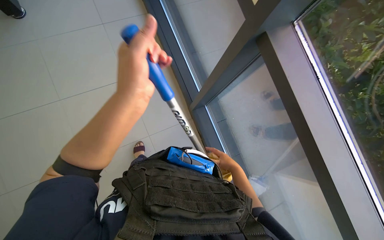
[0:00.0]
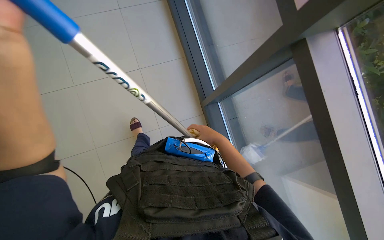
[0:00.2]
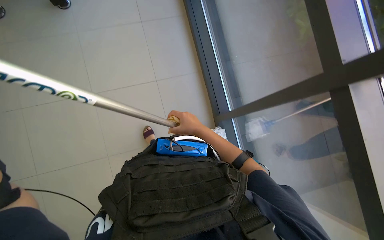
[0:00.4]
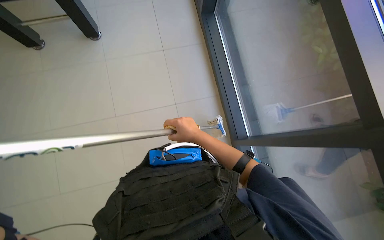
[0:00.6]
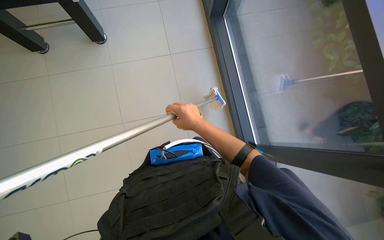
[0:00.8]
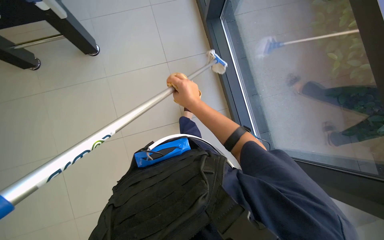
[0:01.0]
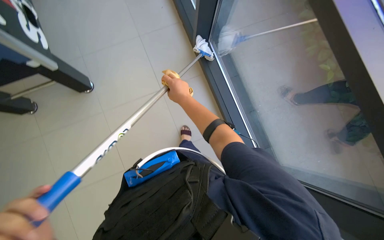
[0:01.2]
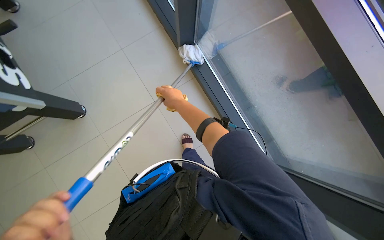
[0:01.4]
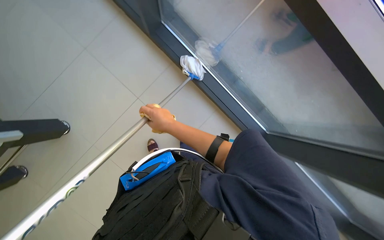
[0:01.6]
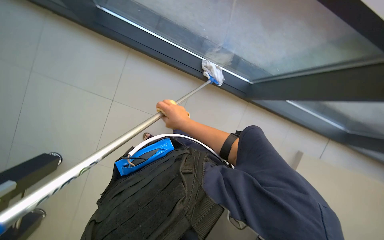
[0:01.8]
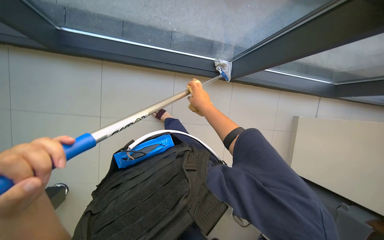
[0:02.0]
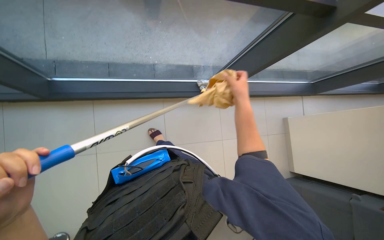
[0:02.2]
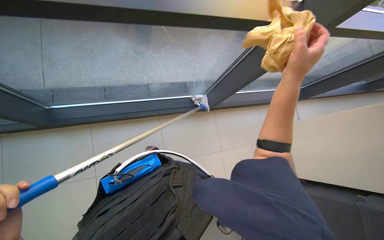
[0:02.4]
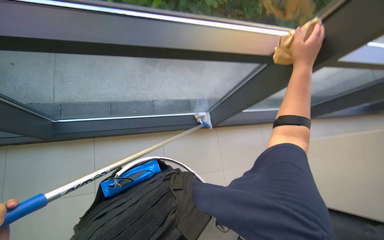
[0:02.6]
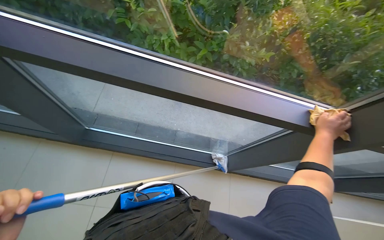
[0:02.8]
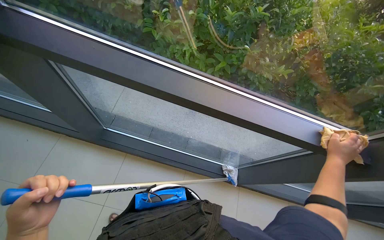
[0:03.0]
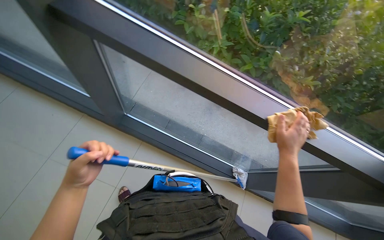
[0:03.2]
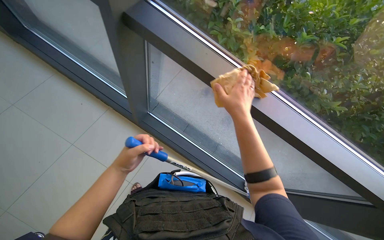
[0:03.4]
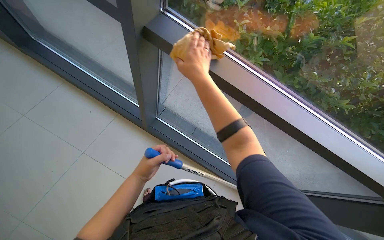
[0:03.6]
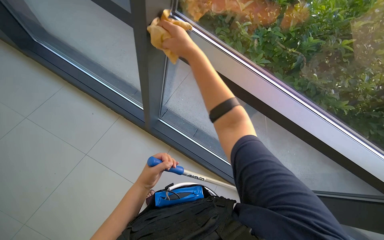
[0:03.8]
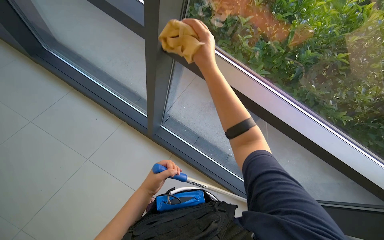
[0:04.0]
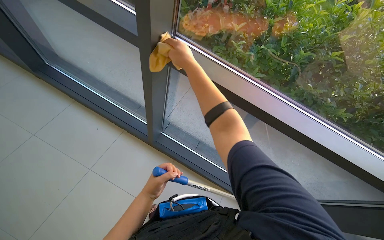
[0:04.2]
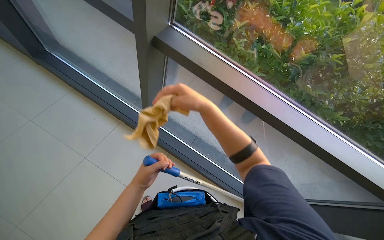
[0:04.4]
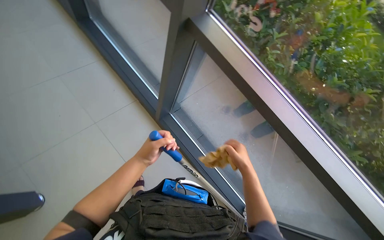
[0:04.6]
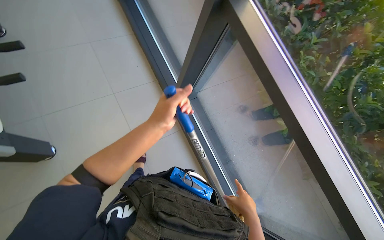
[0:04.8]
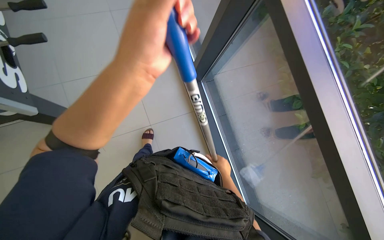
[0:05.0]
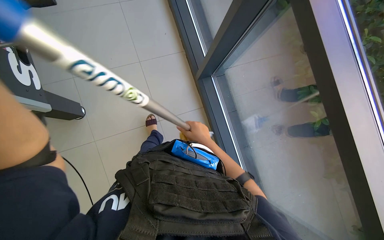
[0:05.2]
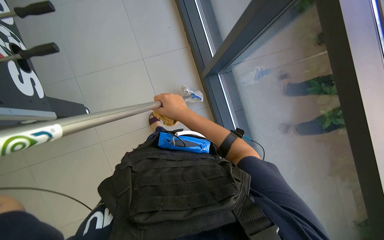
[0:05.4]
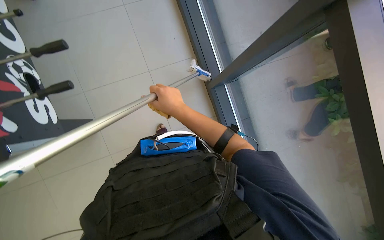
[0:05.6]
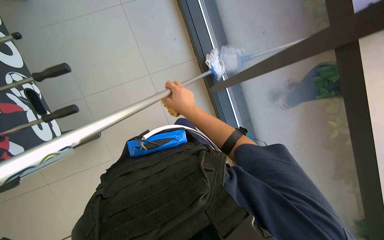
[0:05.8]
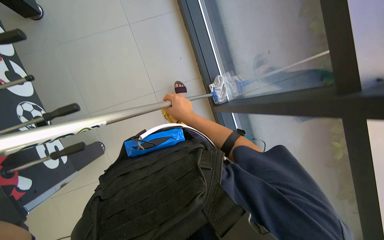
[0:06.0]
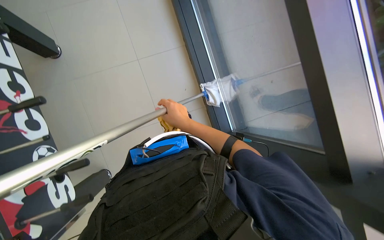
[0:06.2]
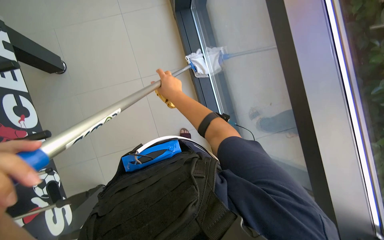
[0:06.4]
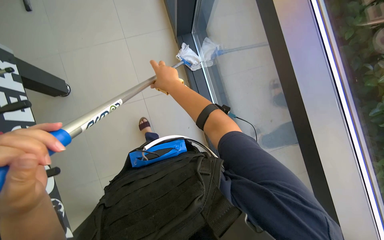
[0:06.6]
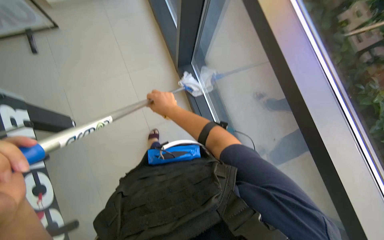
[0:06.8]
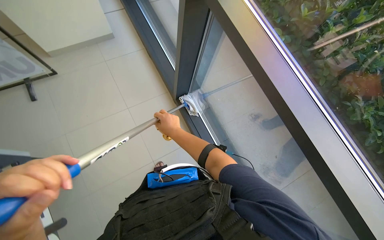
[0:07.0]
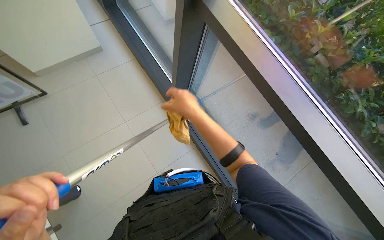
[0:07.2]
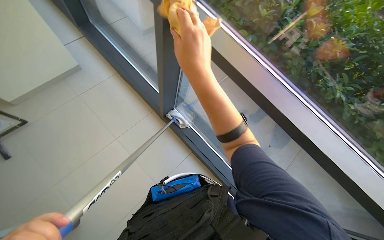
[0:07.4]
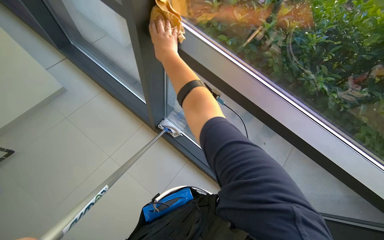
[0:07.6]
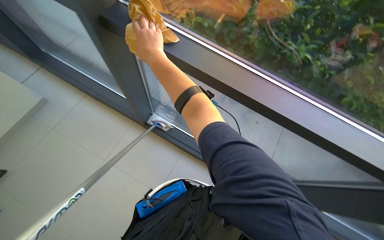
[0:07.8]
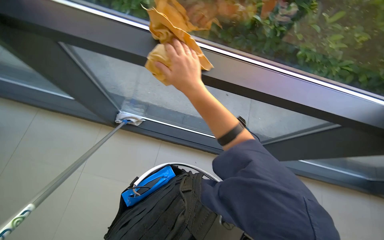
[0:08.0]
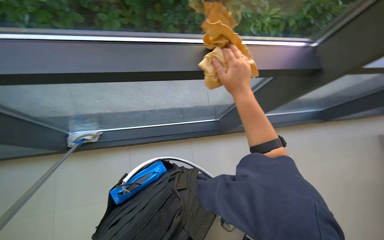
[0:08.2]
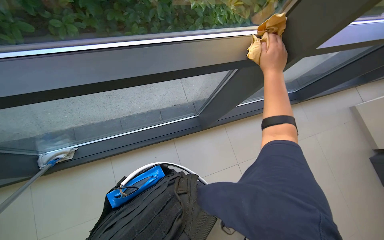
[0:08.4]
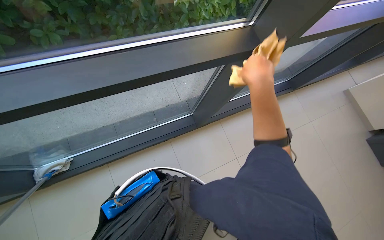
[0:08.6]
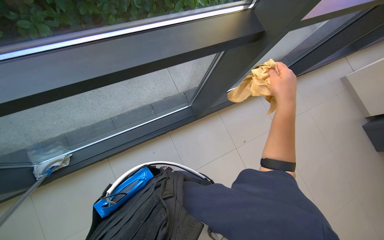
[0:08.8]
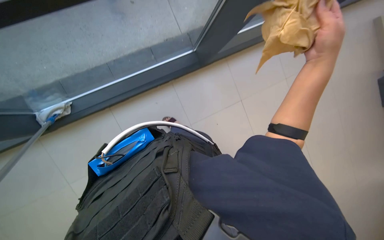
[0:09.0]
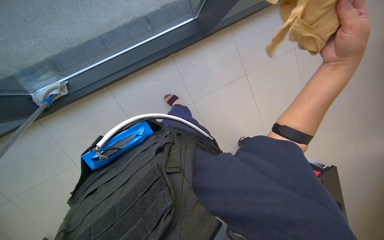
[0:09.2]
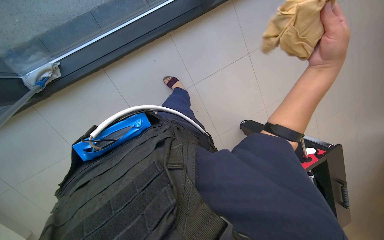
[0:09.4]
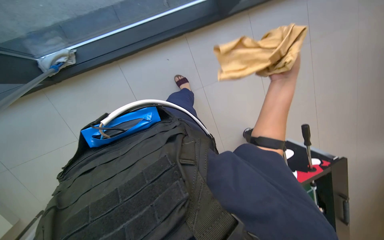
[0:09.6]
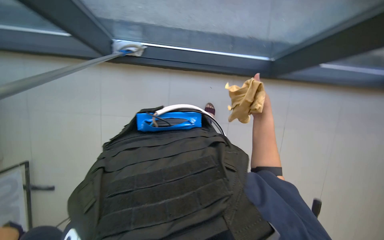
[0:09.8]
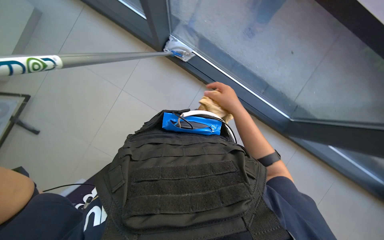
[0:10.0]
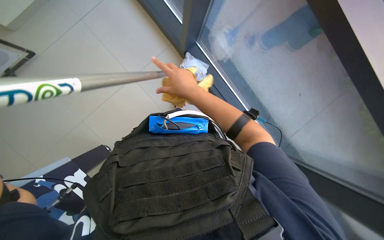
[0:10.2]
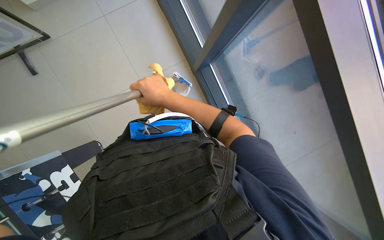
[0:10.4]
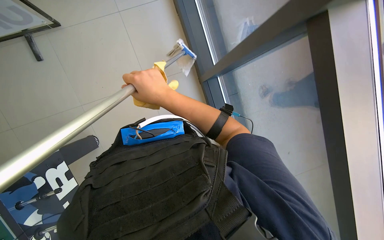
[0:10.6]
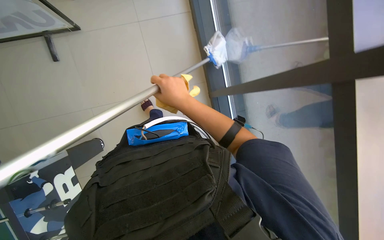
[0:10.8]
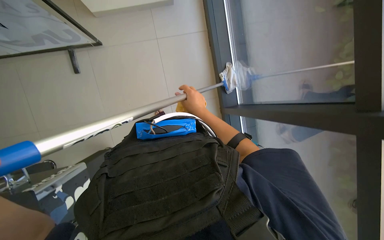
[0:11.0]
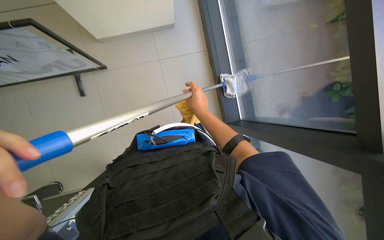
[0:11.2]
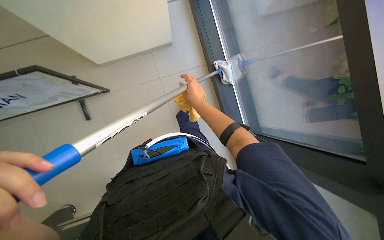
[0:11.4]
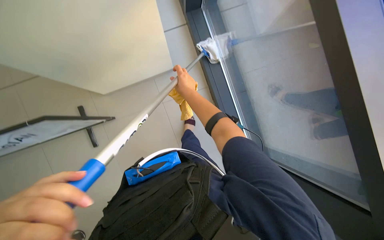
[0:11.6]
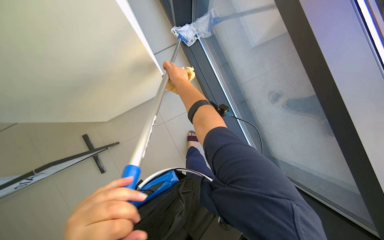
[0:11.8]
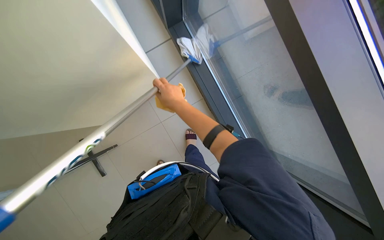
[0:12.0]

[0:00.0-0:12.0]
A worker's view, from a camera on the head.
Job: cleaning windows.
The whole recording: Cleaning large windows. The worker cleans large glass windows and their frames using a long-handled tool and a cloth.
0:00.0 to 0:01.6: The right hand travels to the left and up the picture by roughly 25 cm.
0:01.6 to 0:03.0: The head turns to the left by roughly 25 degrees. The camera pitches upward, by about 35 degrees.
0:03.0 to 0:04.4: The right hand is displaced to the left and up the picture by roughly 80 cm.
0:04.4 to 0:06.0: The wearer looks roughly 40 degrees further to the left.
0:06.0 to 0:07.6: The wearer looks some 35 degrees further to the right. The wearer looks about 20 degrees further upward.
0:07.6 to 0:09.0: The wearer looks some 30 degrees further downward. Everything in view rotates roughly 25 degrees counterclockwise.
0:09.0 to 0:10.4: The right hand is displaced to the left by approximately 50 cm.
0:10.4 to 0:12.0: The camera pitches upward, by some 25 degrees.

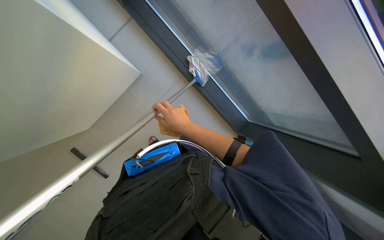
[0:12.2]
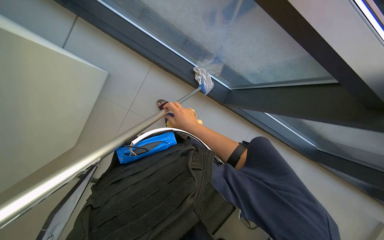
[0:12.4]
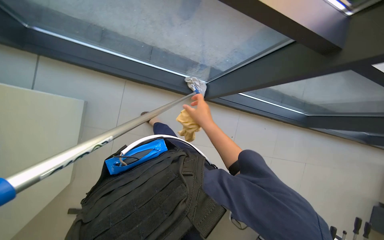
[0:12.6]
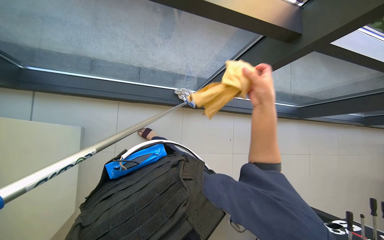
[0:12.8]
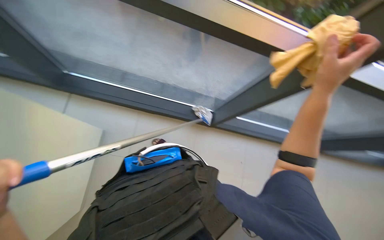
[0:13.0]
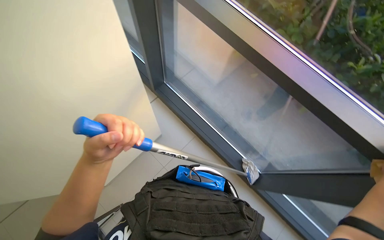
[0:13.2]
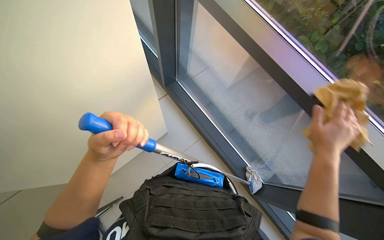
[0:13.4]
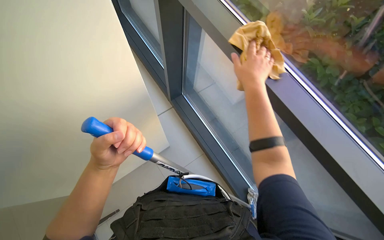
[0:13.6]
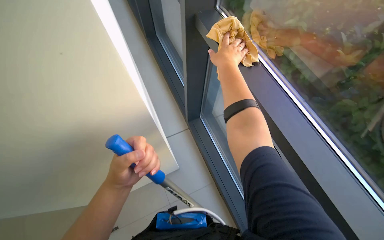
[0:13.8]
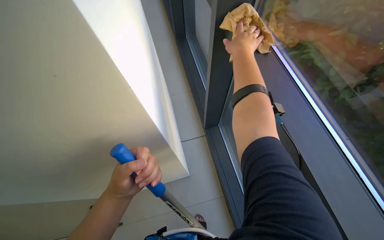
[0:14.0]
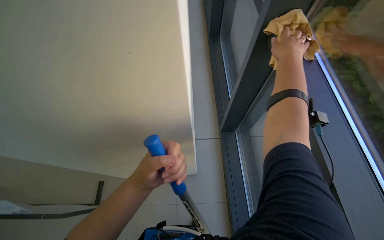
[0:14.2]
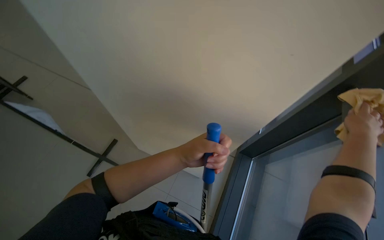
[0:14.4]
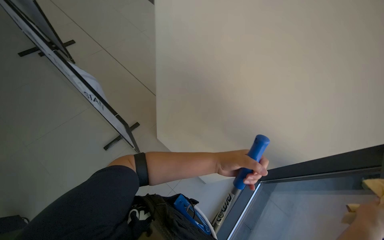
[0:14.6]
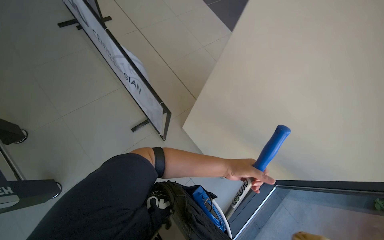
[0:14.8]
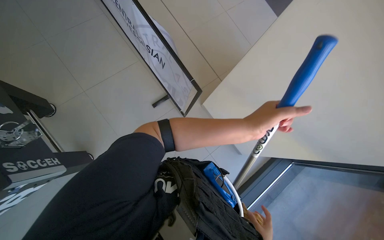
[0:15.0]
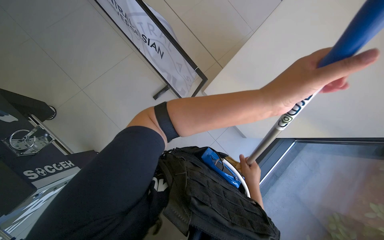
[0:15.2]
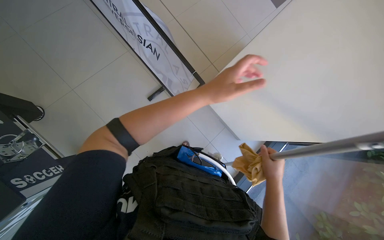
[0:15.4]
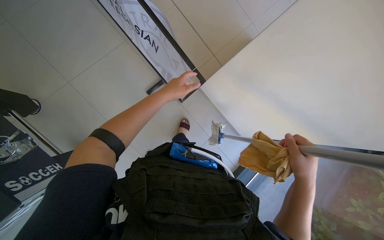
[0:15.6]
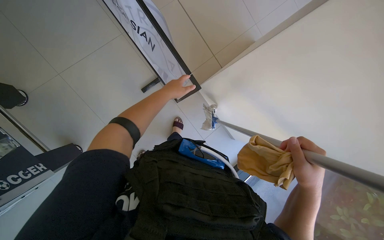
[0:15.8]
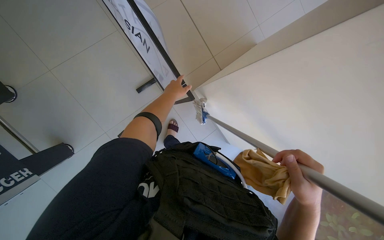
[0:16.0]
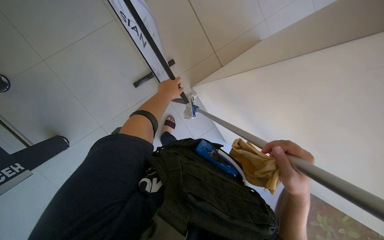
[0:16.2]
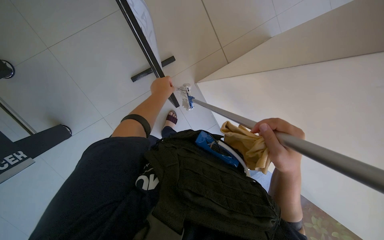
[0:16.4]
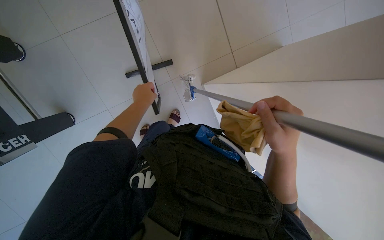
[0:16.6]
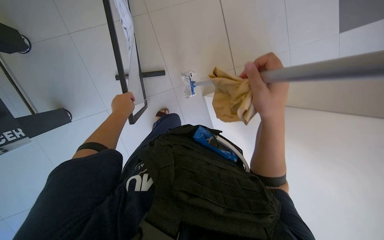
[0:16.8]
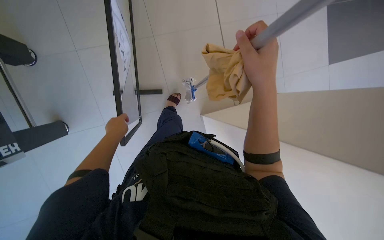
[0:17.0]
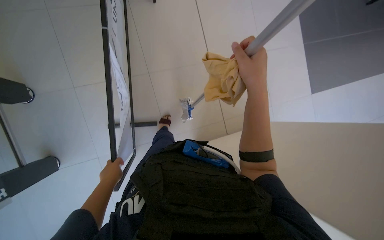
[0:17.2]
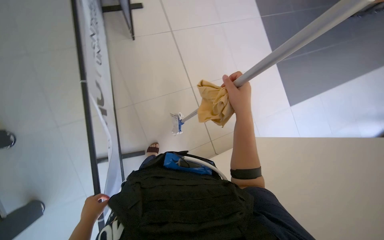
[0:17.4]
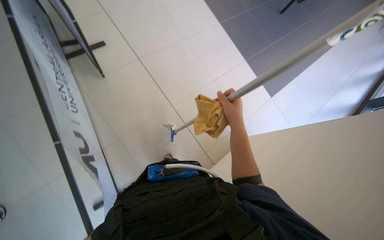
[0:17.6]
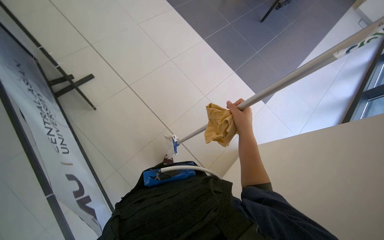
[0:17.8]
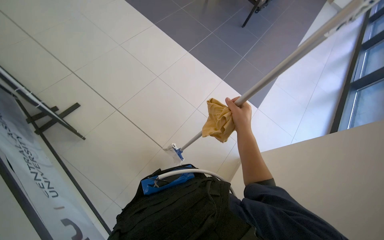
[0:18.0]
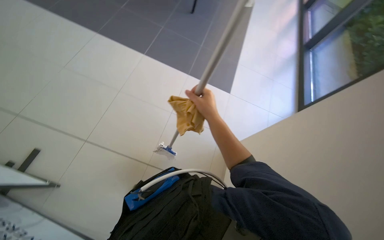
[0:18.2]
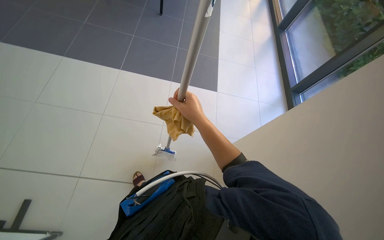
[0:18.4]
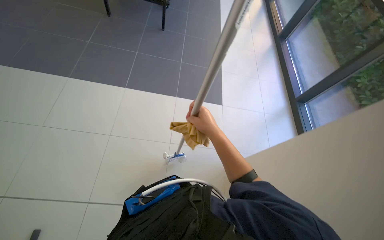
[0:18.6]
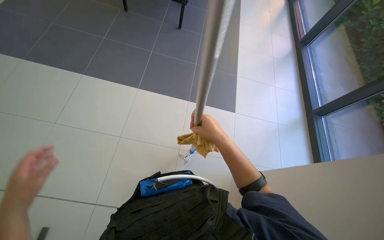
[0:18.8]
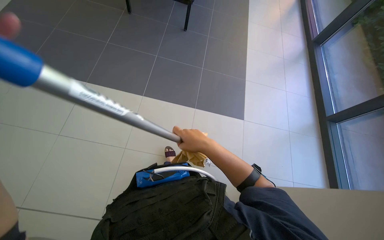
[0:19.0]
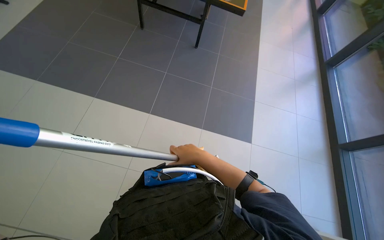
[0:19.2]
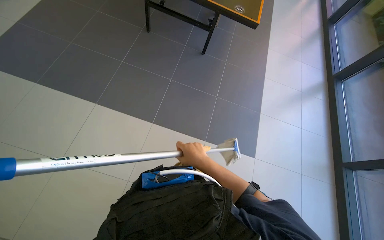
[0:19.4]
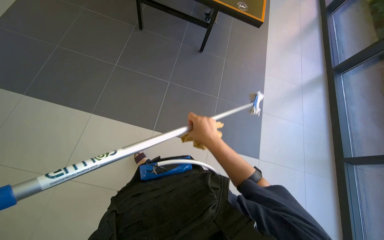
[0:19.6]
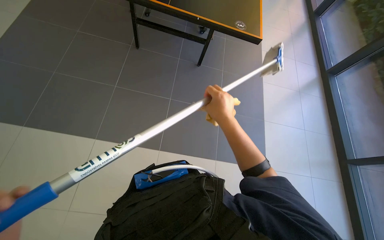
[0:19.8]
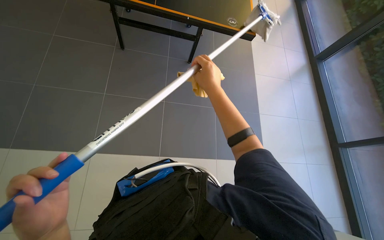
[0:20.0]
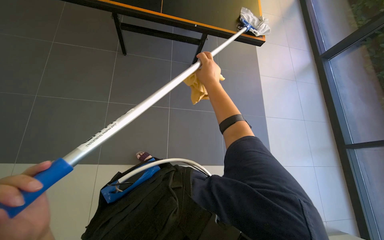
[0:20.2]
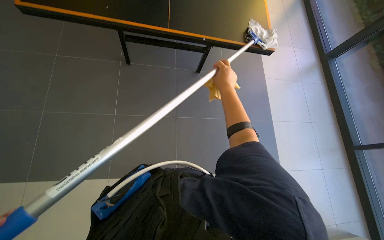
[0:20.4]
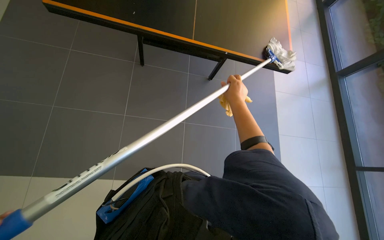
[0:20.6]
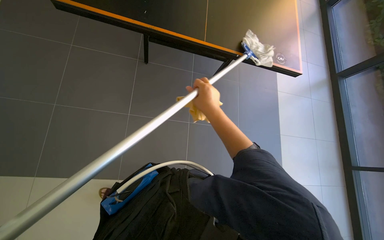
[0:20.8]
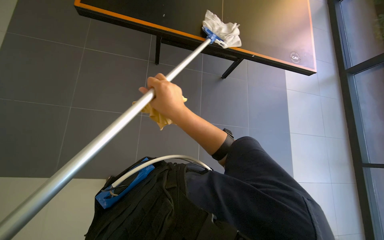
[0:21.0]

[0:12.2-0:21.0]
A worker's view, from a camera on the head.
Job: cleaning windows.
The whole recording: Cleaning large windows. The worker cleans large glass windows and their frames using a long-handled tool and a cloth.
0:12.2 to 0:13.6: The wearer looks roughly 35 degrees further to the left. The wearer looks roughly 35 degrees further upward.
0:13.6 to 0:15.2: The head rotates about 70 degrees to the left.
0:15.2 to 0:16.6: The left hand goes about 40 cm to the left and farther from the camera.
0:16.6 to 0:18.0: The view tips upward by some 15 degrees. The right hand heads farther from the camera, covering roughly 15 cm.
0:18.0 to 0:19.6: The right hand travels to the left by roughly 15 cm.
0:19.6 to 0:21.0: The right hand moves up the picture and to the left, roughly 20 cm.
